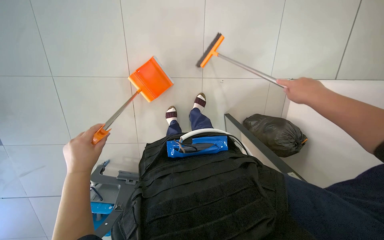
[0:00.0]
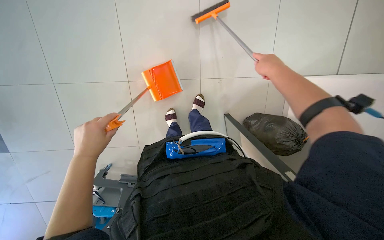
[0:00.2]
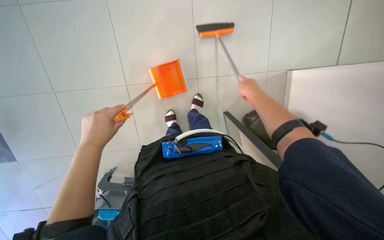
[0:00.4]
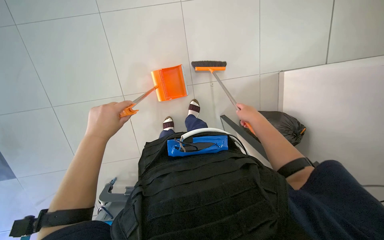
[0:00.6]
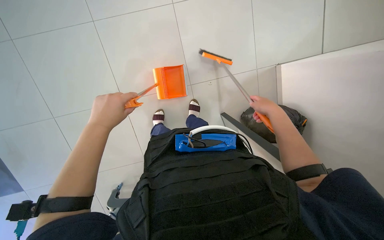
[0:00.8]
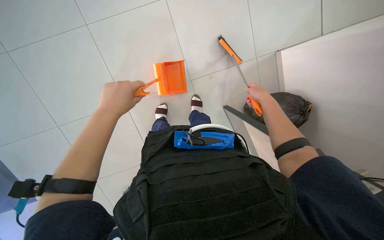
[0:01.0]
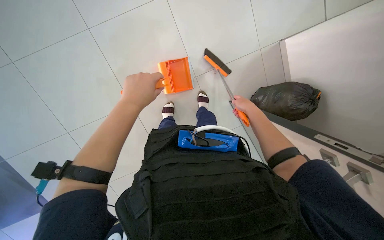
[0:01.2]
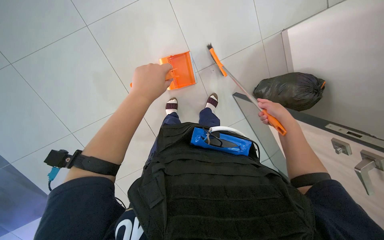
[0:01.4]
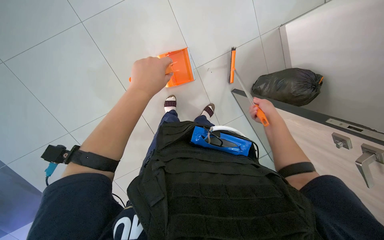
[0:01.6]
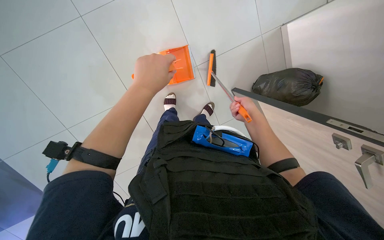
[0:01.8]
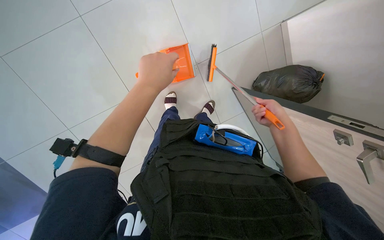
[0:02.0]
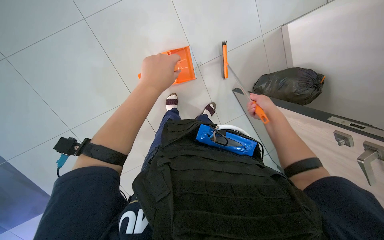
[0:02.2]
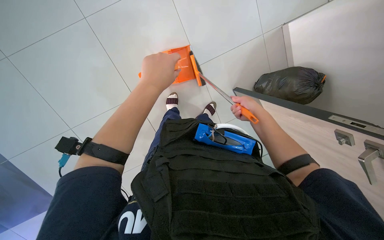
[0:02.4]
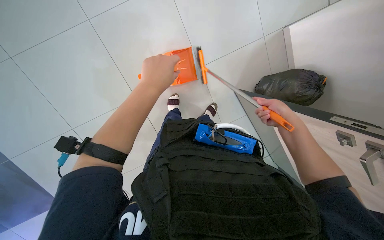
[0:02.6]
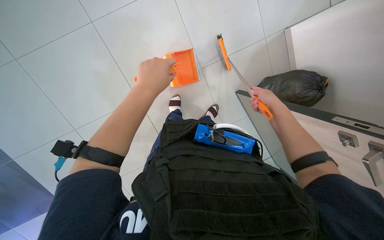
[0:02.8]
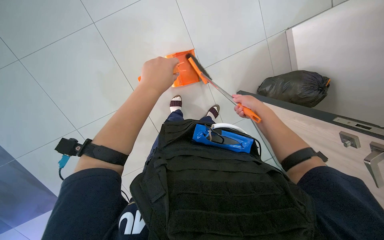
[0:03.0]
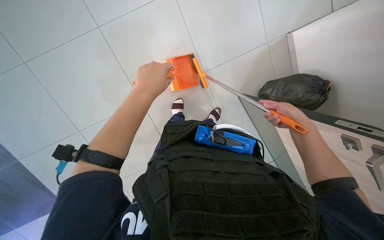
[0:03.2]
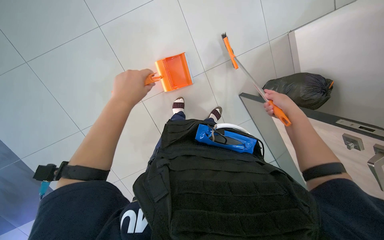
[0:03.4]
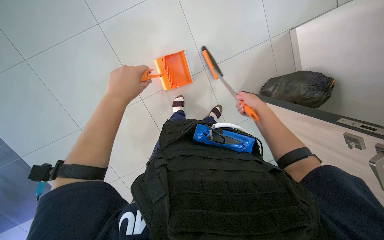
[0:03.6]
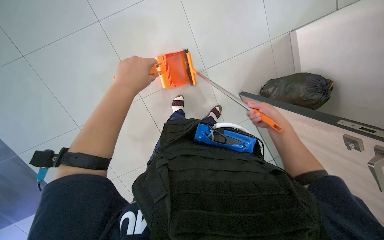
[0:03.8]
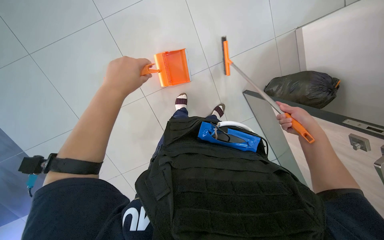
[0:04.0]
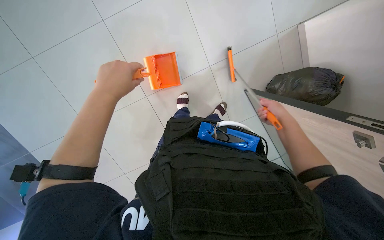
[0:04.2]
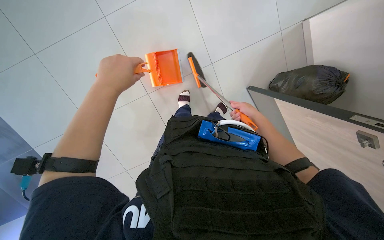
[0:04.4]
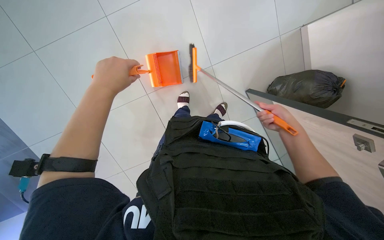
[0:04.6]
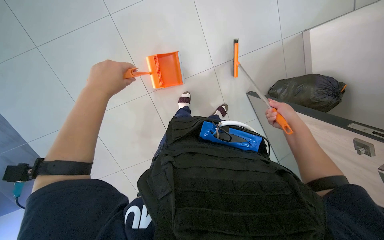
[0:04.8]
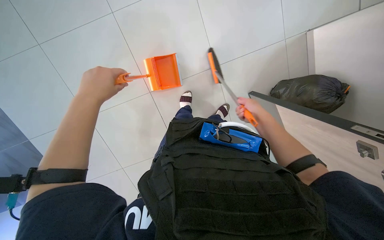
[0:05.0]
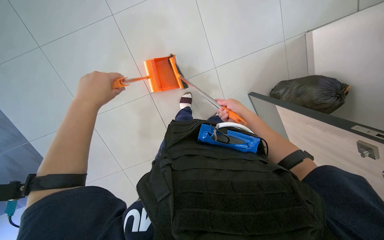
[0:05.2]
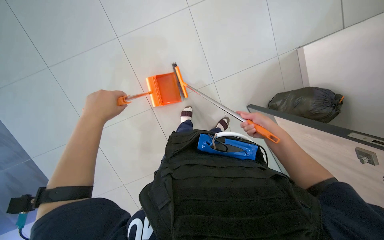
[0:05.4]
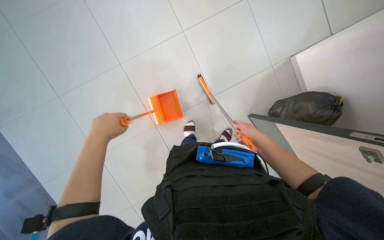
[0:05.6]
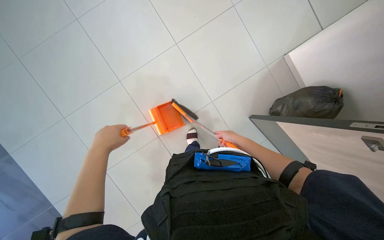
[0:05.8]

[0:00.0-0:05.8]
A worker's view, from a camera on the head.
Job: sweeping floor.
The whole recording: Sweeping floor with dustpan. The worker assembles a dustpan and broom, then sweeps the floor.
0.0 to 1.4 s: The left hand goes some 30 cm up the picture and to the right.
1.4 to 2.8 s: The right hand moves nearer and farther over some 10 cm, changing direction 3 times.
2.8 to 4.4 s: The left hand shifts some 10 cm to the left; the right hand goes nearer and farther, some 15 cm each way, reversing 3 times.
4.4 to 5.8 s: The view tips upward by roughly 15 degrees. The right hand goes left and right, about 15 cm each way, reversing 3 times.

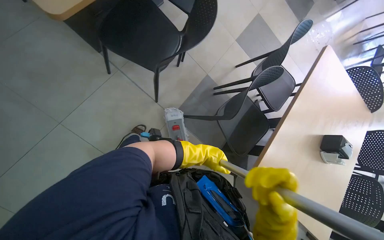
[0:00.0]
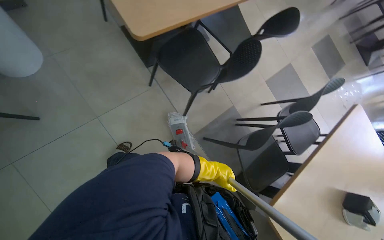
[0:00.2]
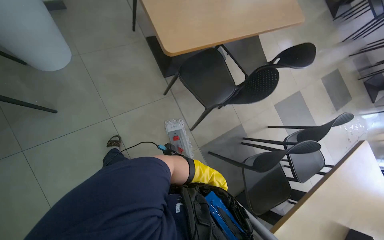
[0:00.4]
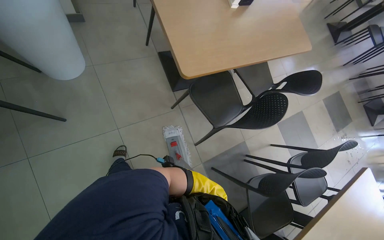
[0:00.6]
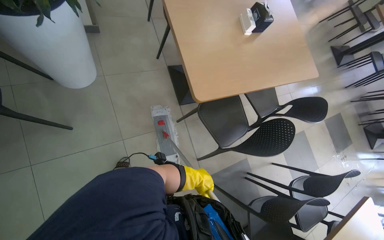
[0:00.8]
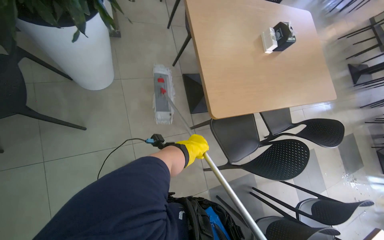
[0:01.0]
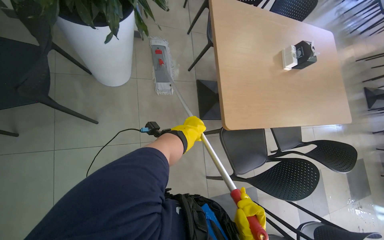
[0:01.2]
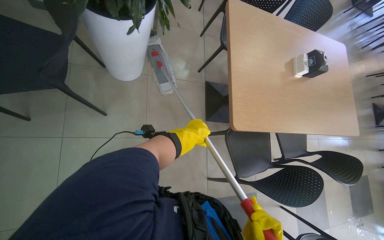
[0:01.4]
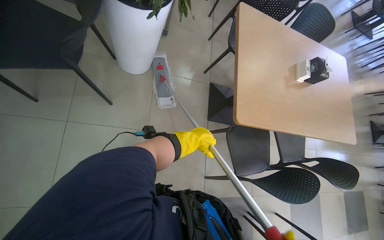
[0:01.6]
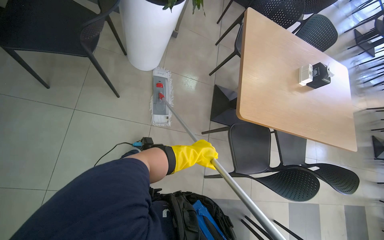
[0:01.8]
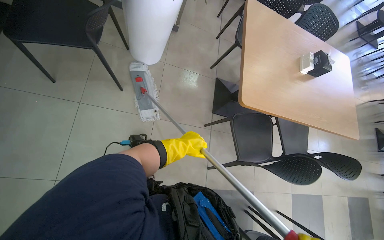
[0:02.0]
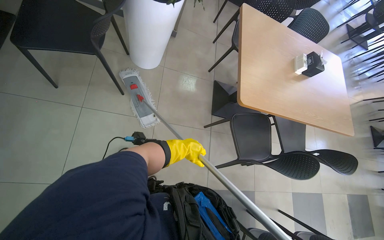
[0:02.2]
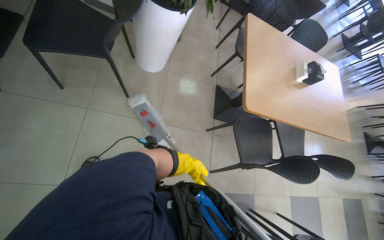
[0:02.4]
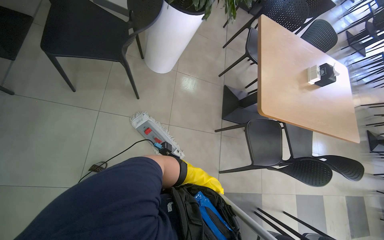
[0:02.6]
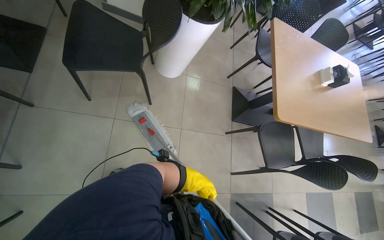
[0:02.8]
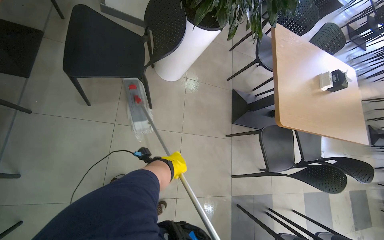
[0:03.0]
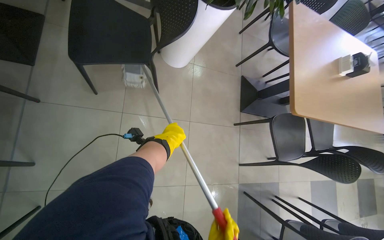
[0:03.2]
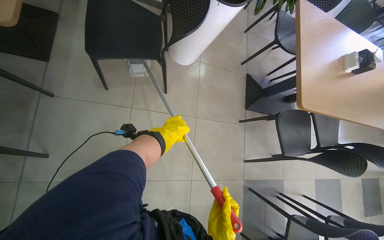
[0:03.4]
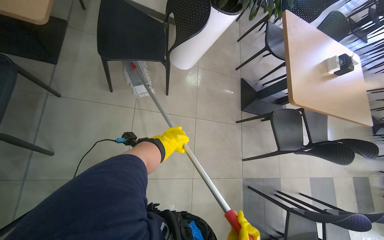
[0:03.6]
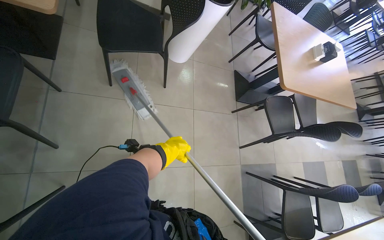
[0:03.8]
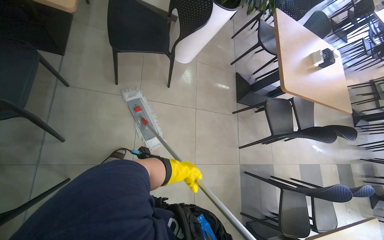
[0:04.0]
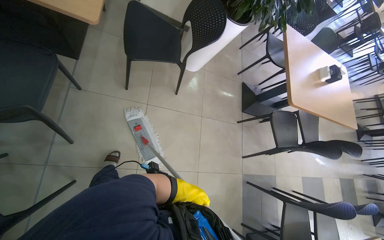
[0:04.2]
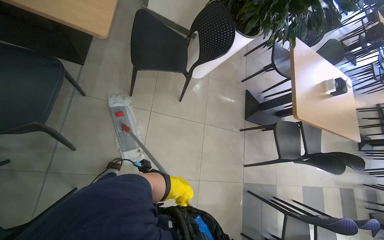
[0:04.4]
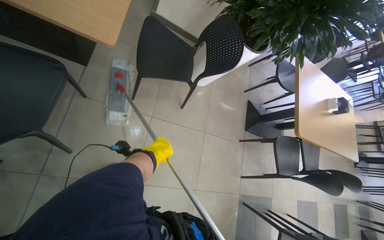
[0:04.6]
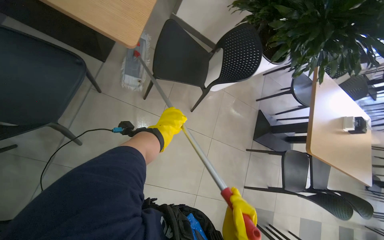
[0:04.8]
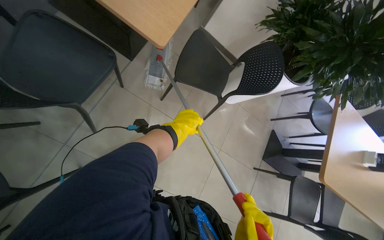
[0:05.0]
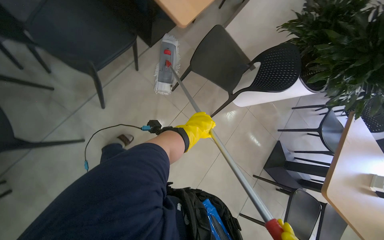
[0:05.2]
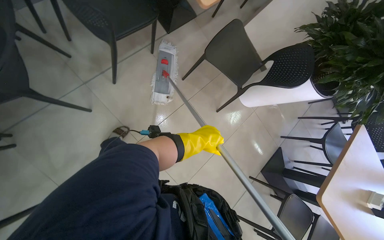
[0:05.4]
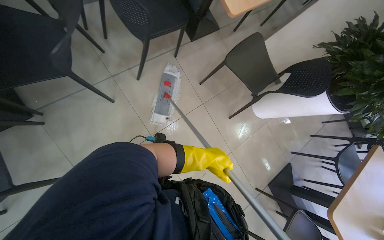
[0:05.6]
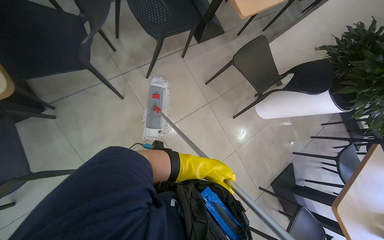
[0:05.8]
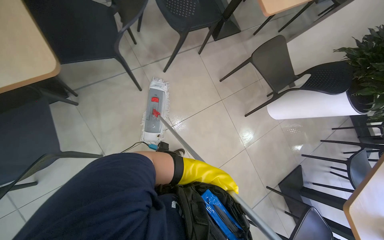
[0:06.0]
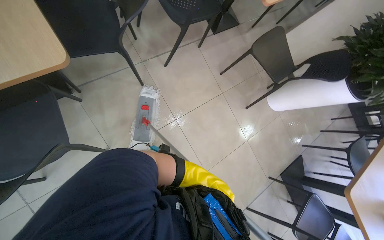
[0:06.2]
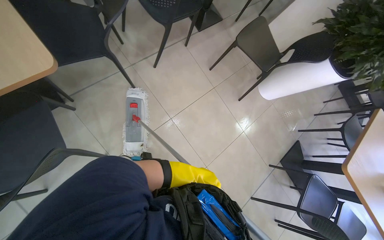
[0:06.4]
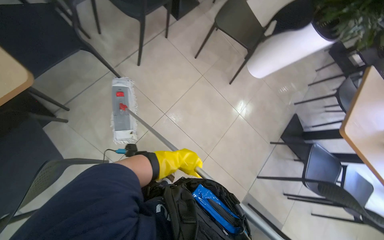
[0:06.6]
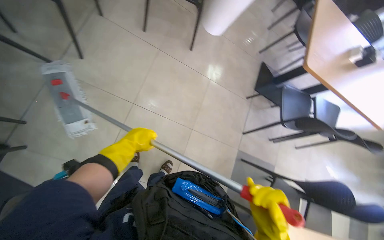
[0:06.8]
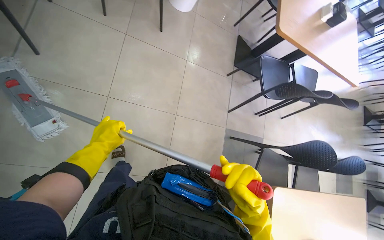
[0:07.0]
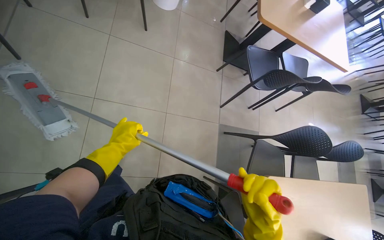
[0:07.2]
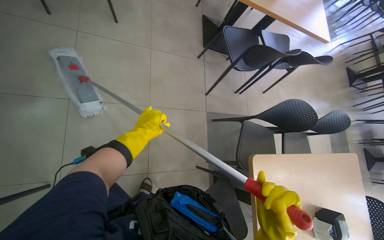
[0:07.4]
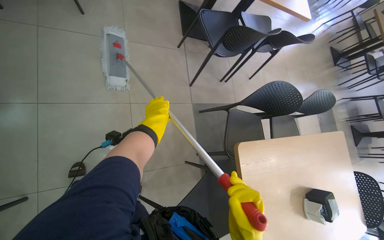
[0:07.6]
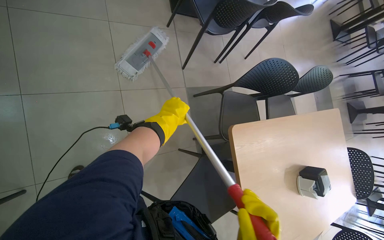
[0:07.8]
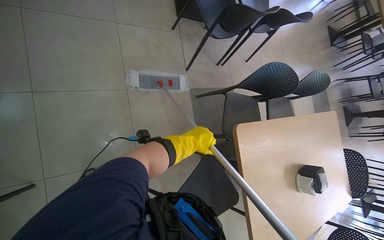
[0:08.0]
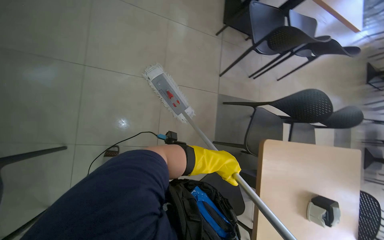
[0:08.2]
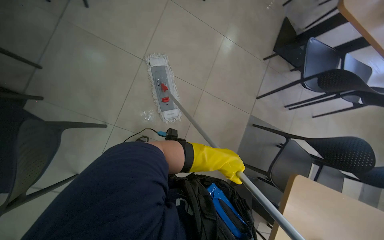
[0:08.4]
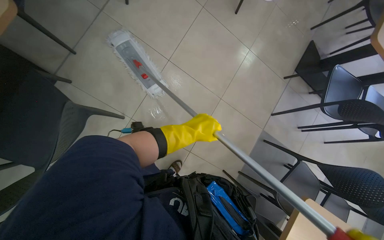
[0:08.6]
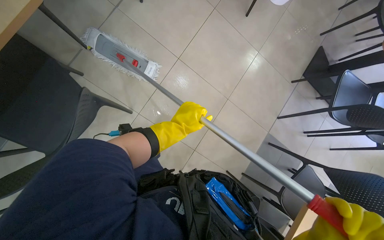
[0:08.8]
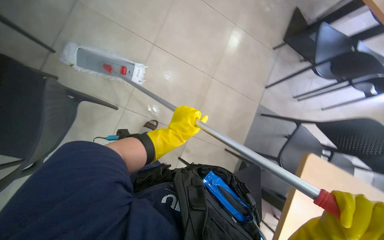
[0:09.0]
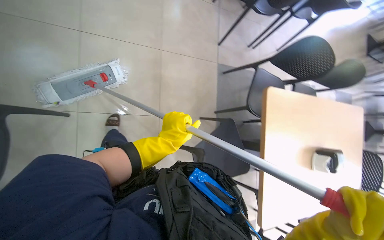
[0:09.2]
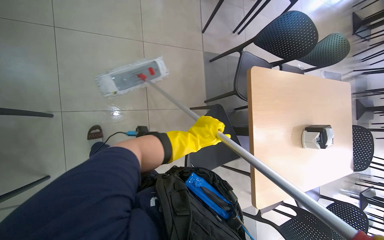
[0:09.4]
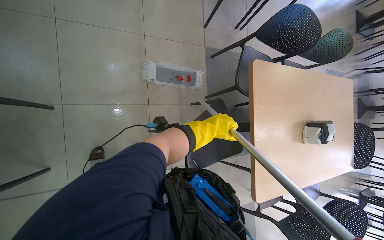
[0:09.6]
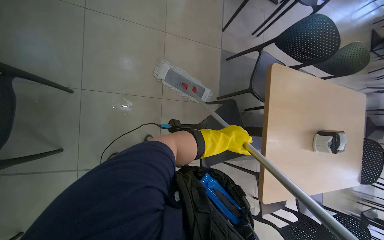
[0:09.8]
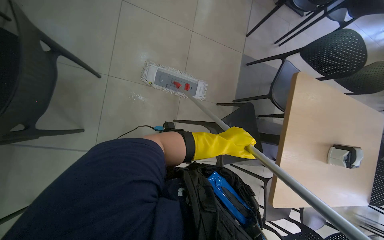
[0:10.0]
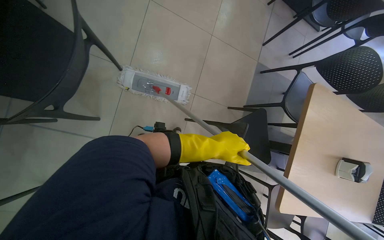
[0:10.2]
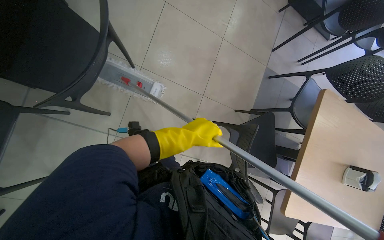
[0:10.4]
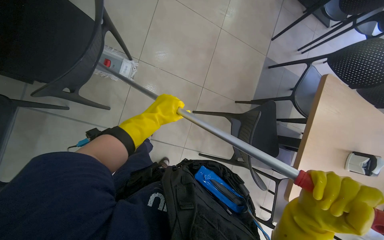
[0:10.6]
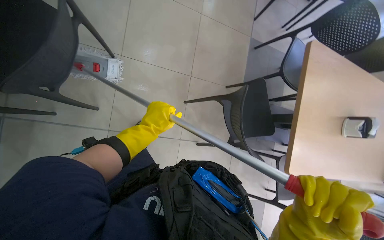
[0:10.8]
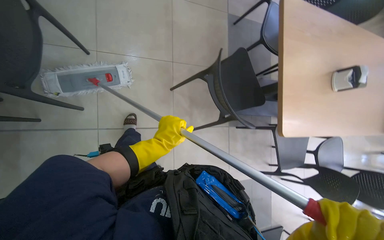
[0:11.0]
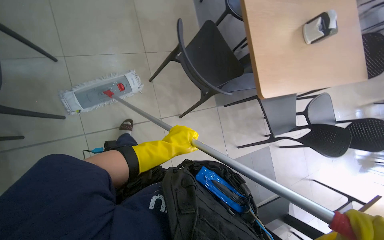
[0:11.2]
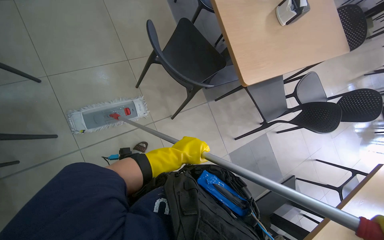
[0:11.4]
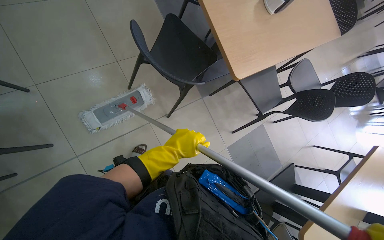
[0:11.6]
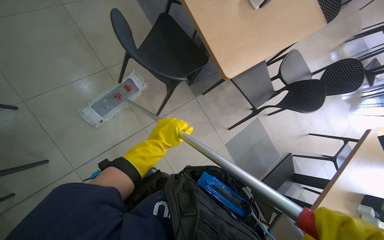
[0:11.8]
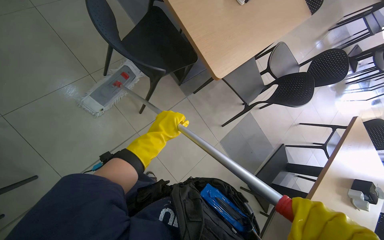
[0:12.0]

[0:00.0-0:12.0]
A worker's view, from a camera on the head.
Job: mopping floor.
The whole recording: Mopping cafeteria floor. The worker mops the cafeteria floor, moving chairs and cleaning the mop head as part of the process.
0.0 to 1.6 s: The camera travels some 40 cm. The view tilts approximately 25 degrees upward. Everything in view rotates roughly 50 degrees clockwise.
1.6 to 3.0 s: The left hand goes approximately 40 cm to the left.
3.0 to 4.4 s: The left hand travels up the picture and back again, approximately 5 cm each way.
4.4 to 6.0 s: The wearer moves about 50 cm. The head rotates about 50 degrees to the left. The view tilts approximately 15 degrees upward.
6.0 to 7.6 s: The camera is carried some 50 cm. The wearer looks some 65 degrees further to the right. The view tips downward by some 20 degrees.
7.6 to 9.0 s: The wearer's head swings approximately 30 degrees to the left. The left hand heads nearer to the camera, covering about 30 cm.
9.0 to 10.4 s: The left hand reaches some 25 cm to the right, then returns.
10.4 to 12.0 s: The scene rotates counterclockwise by roughly 45 degrees. The left hand moves nearer to the camera, approximately 15 cm.

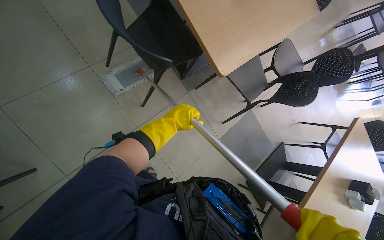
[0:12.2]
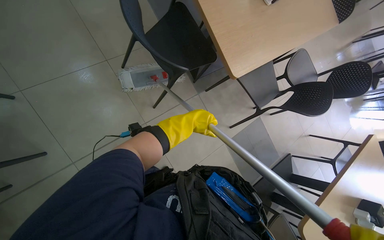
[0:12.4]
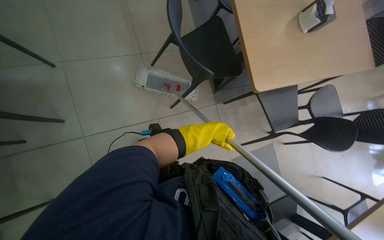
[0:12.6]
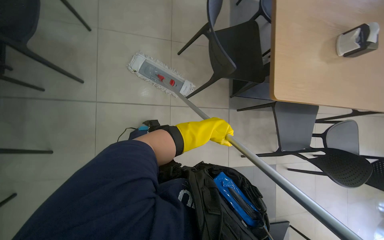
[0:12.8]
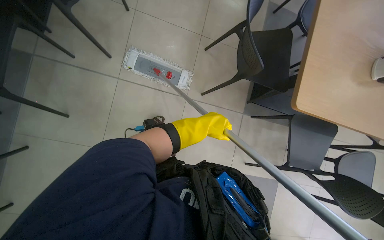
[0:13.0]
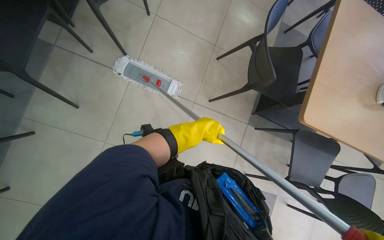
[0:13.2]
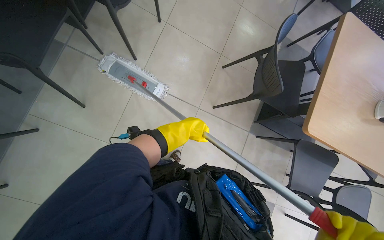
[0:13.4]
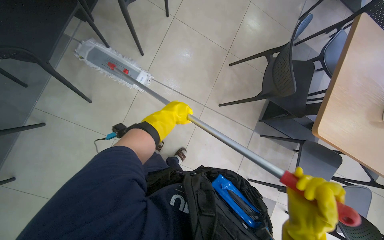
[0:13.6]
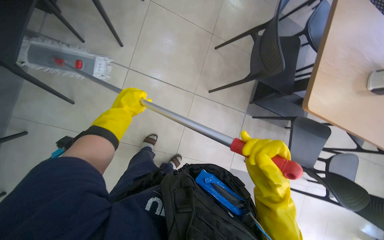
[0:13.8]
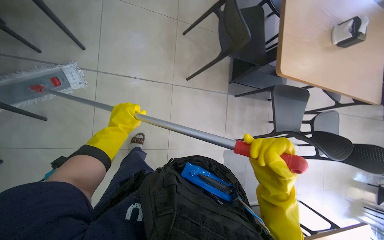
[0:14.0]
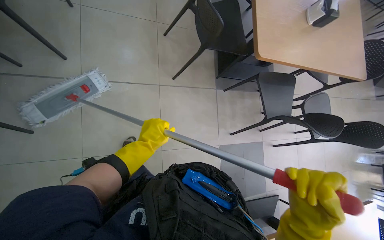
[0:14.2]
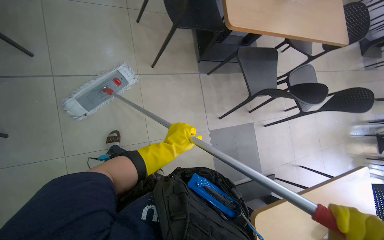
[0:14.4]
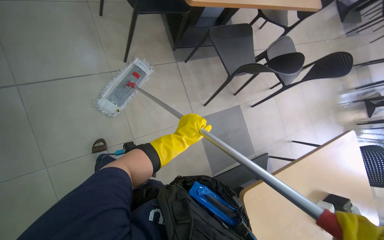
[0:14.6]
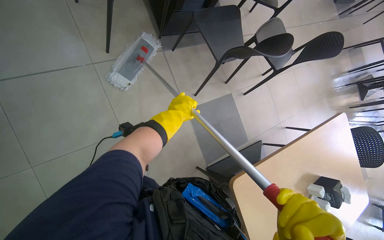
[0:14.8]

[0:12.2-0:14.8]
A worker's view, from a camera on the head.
Job: mopping floor.
The whole recording: Mopping cafeteria floor. The worker mops the cafeteria floor, moving chairs and cleaning the mop head as part of the process.
12.2 to 13.4 s: The wearer looks about 60 degrees further to the left. The camera pitches upward, by about 15 degrees.
13.4 to 14.8 s: The view tilts some 15 degrees downward. The scene turns approximately 45 degrees counterclockwise in the picture.
